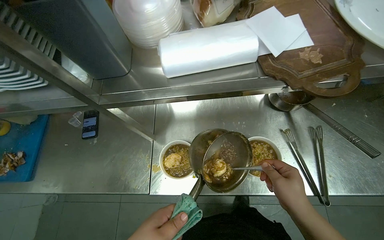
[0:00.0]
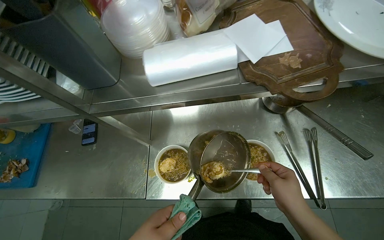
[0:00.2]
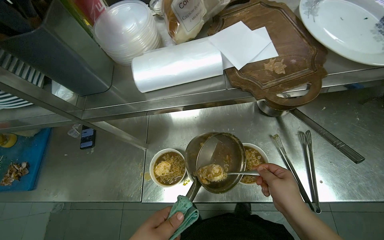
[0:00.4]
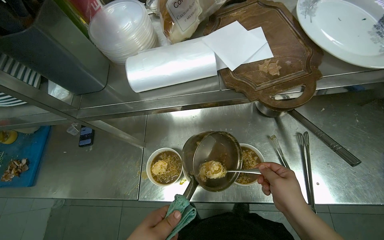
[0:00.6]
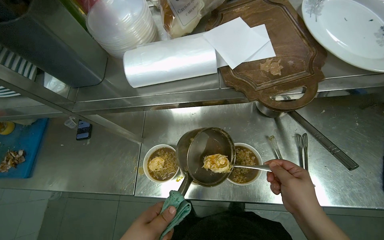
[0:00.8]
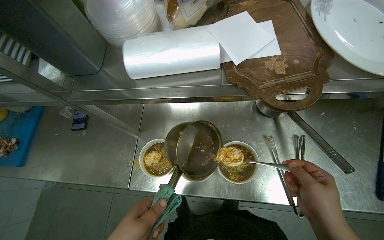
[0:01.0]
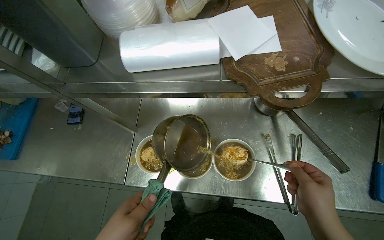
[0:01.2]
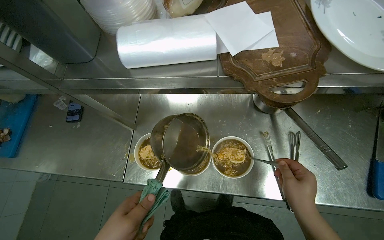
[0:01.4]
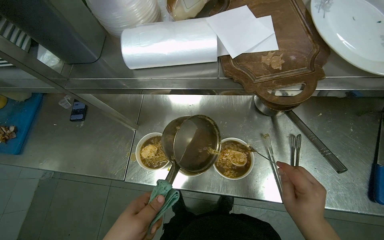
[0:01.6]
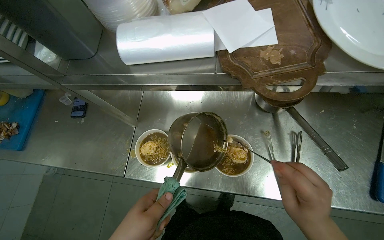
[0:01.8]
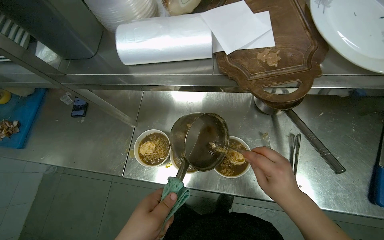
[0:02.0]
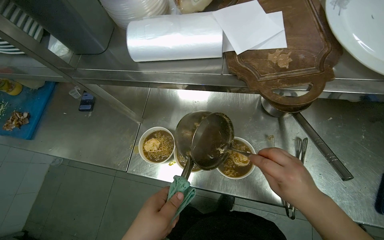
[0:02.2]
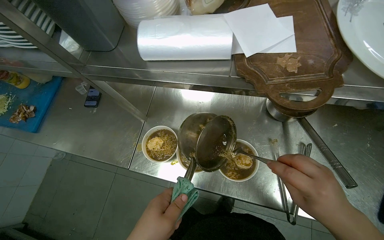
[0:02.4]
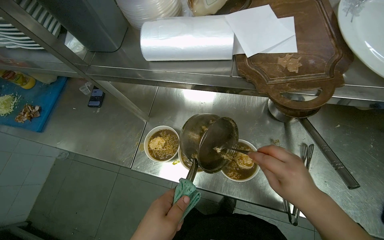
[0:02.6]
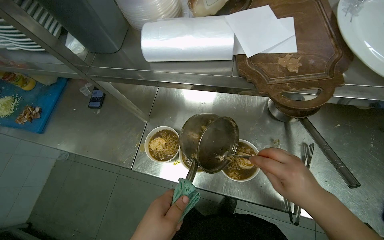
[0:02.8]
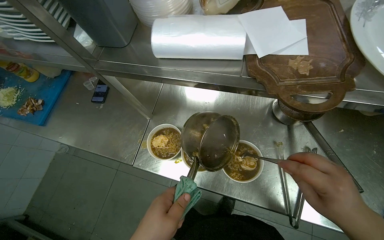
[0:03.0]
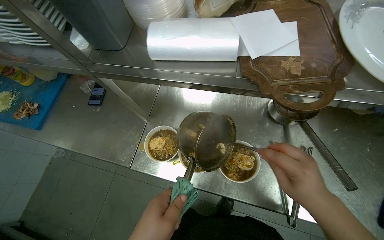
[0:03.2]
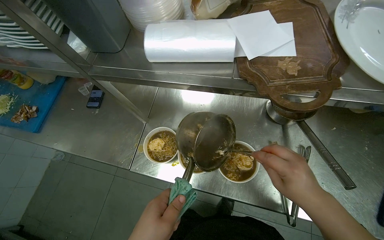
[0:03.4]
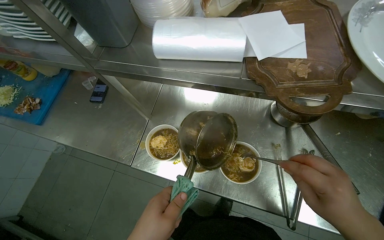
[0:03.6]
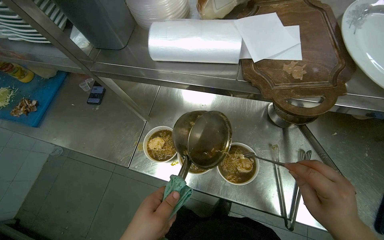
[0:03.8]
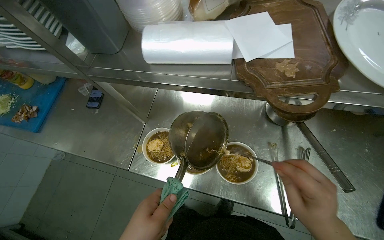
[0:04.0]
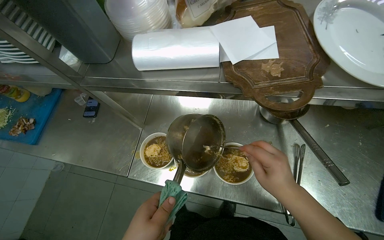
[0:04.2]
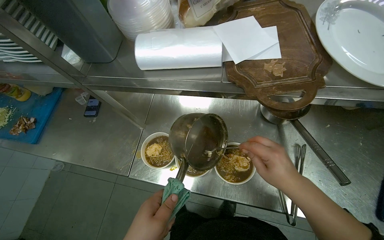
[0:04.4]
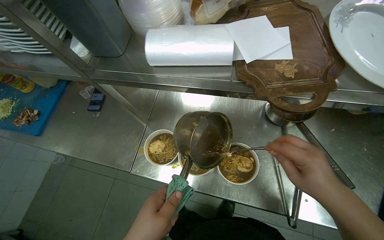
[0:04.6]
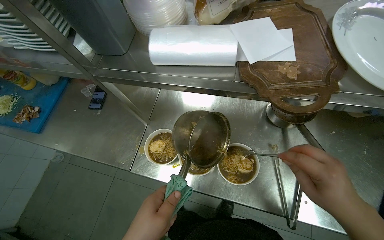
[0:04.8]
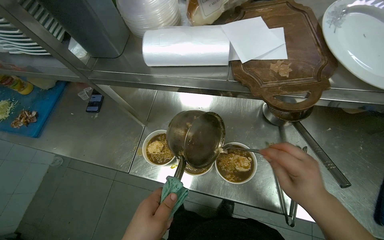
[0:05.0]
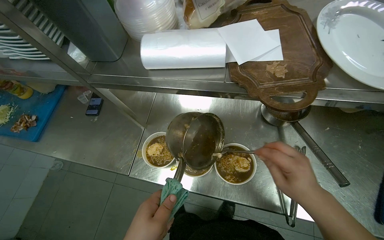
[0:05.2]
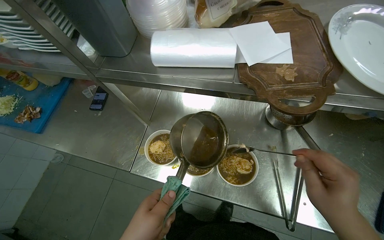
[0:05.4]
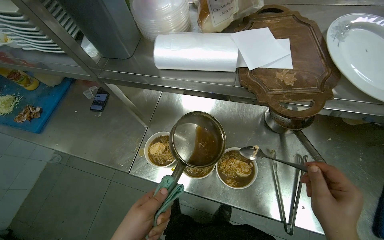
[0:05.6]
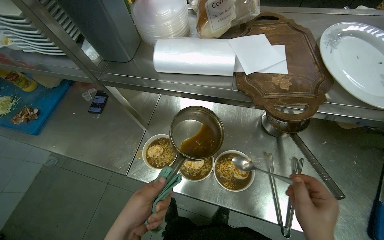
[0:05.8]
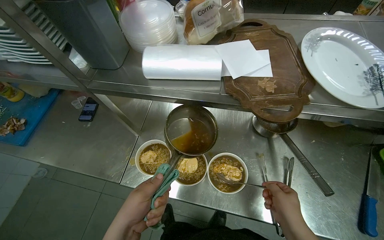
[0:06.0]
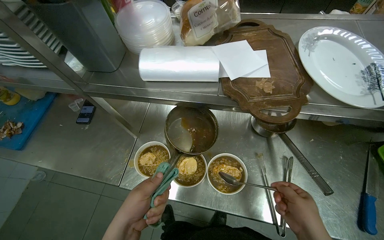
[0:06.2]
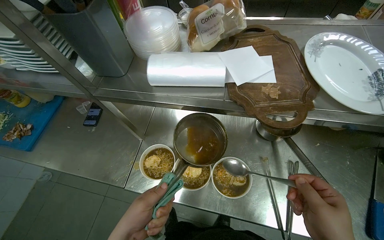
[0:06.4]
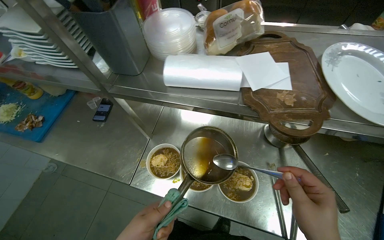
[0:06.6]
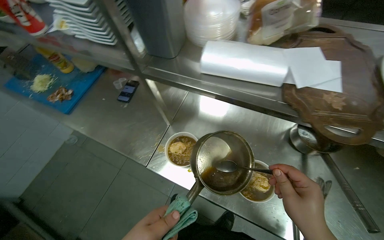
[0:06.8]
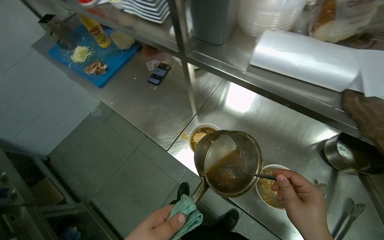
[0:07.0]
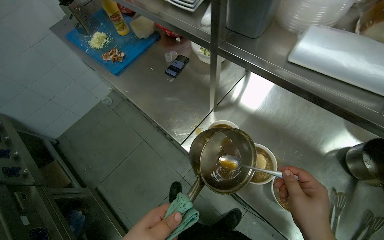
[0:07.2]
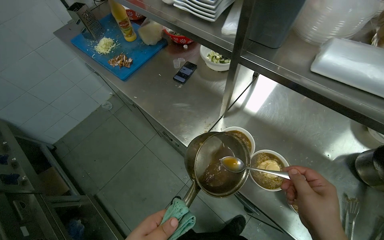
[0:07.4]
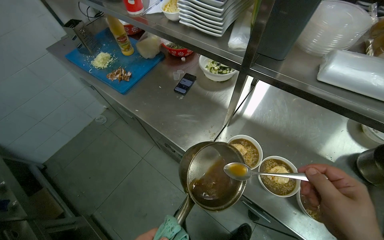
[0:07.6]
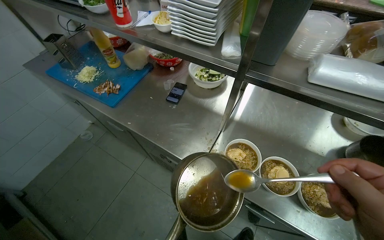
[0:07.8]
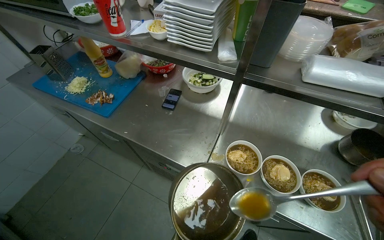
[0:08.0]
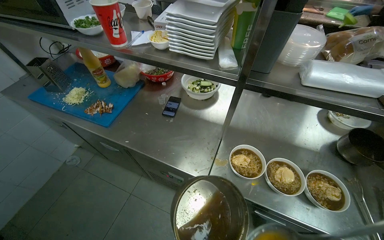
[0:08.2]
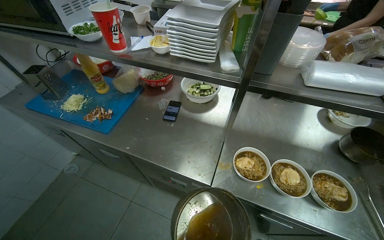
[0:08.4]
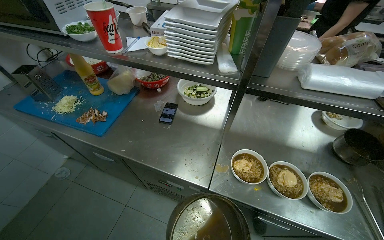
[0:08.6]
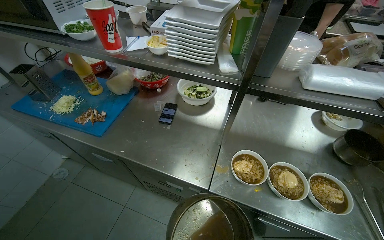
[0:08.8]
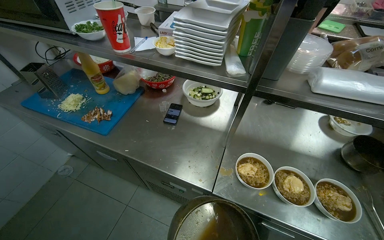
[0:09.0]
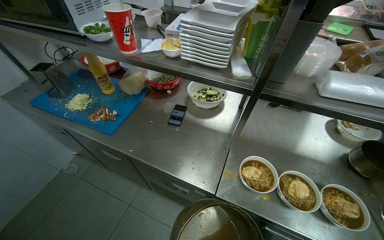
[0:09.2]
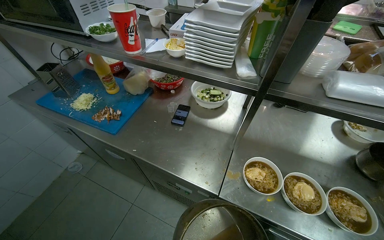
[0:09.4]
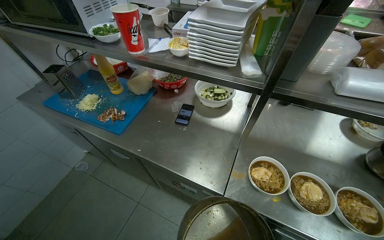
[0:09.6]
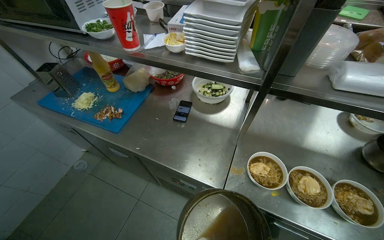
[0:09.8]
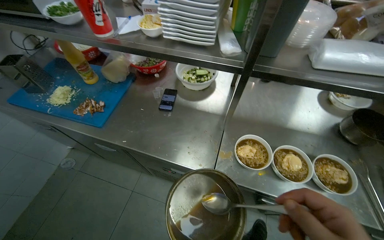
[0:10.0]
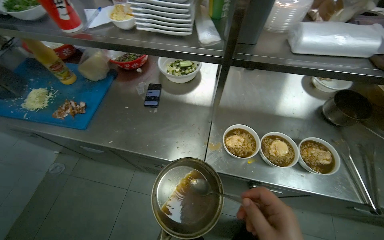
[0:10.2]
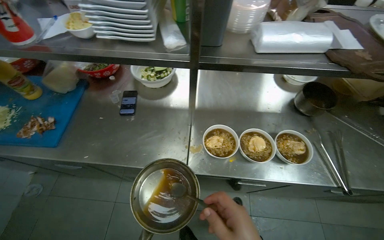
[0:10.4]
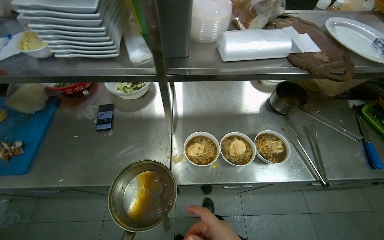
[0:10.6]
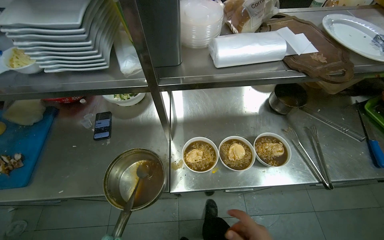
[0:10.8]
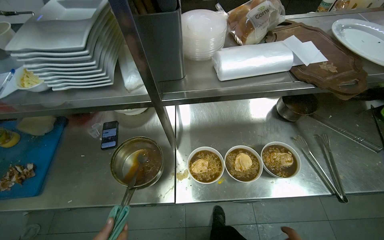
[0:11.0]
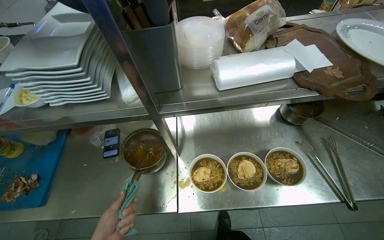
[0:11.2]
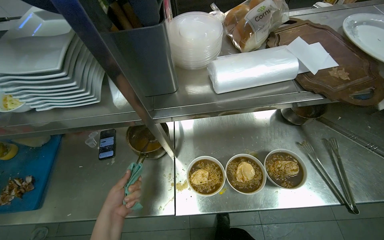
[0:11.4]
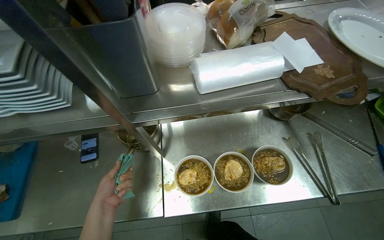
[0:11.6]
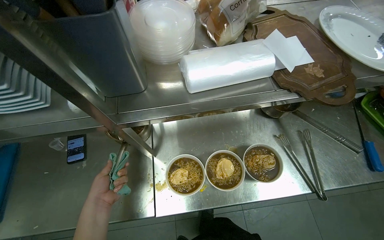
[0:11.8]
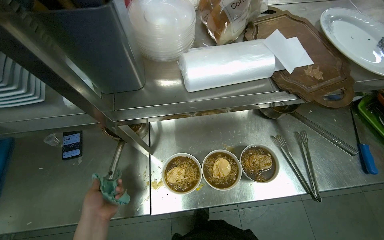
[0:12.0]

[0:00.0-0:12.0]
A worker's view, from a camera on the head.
Job: preparing food.
The whole recording: Adding toppings to noodle bowls. The worker adds various toppings including sauce, chopped meat, and green onions to the prepared noodle bowls.
3.0 to 4.4 s: The right hand moves left and right over approximately 10 cm, changing direction 2 times.
7.6 to 9.0 s: The head turns to the right by roughly 15 degrees.

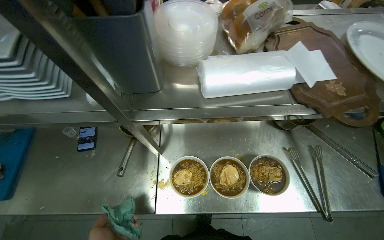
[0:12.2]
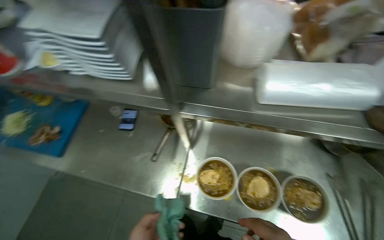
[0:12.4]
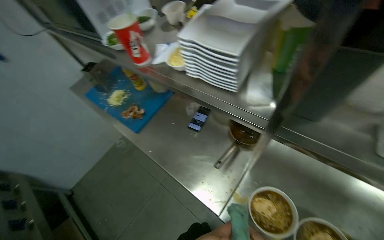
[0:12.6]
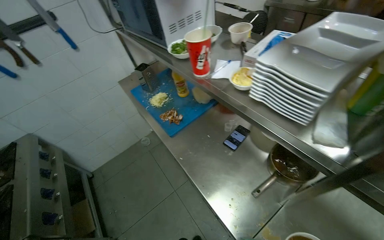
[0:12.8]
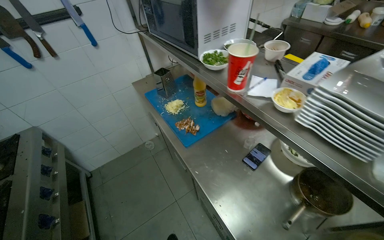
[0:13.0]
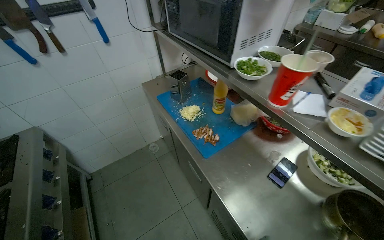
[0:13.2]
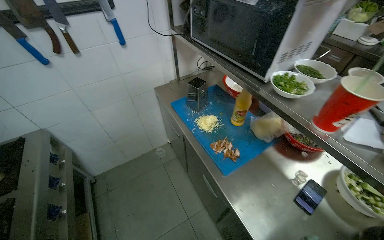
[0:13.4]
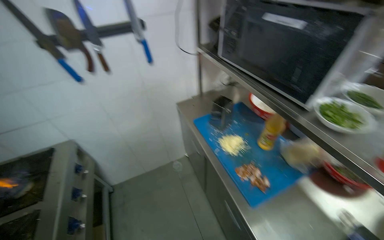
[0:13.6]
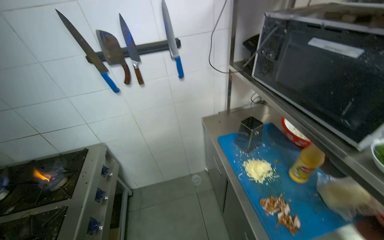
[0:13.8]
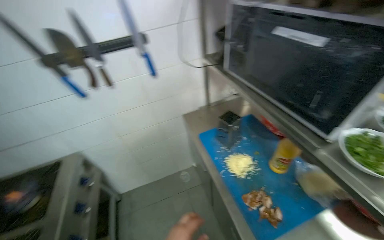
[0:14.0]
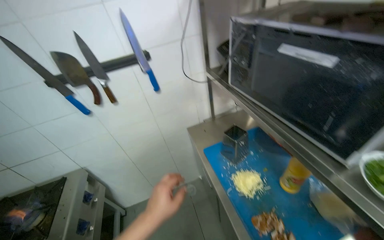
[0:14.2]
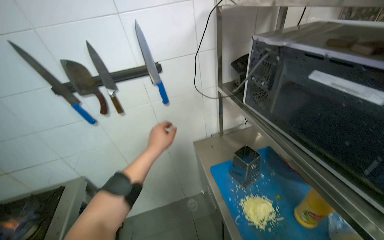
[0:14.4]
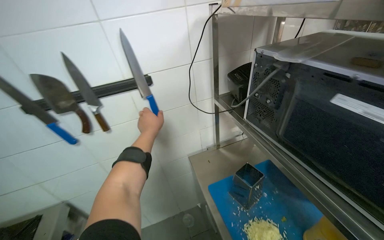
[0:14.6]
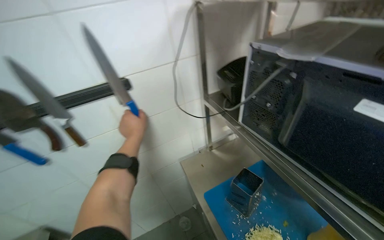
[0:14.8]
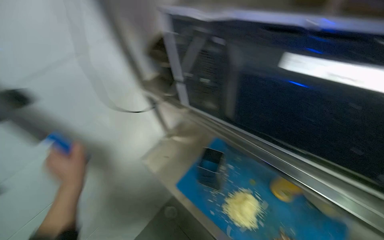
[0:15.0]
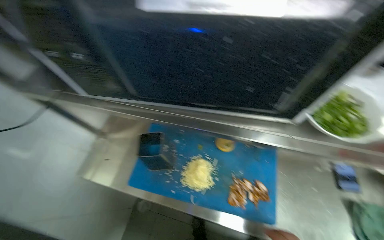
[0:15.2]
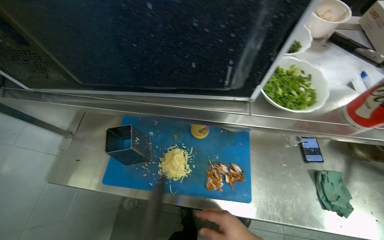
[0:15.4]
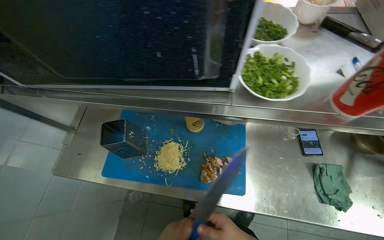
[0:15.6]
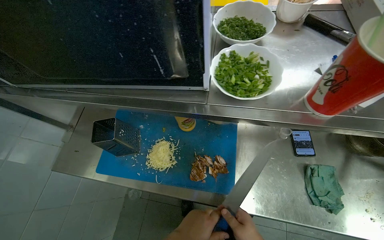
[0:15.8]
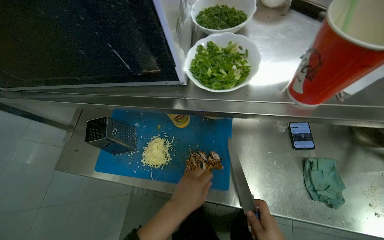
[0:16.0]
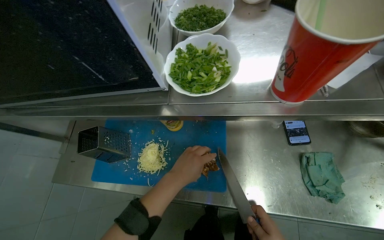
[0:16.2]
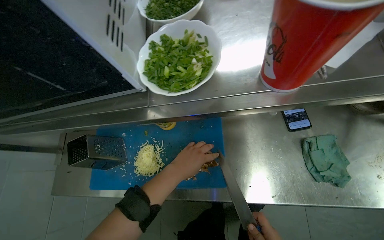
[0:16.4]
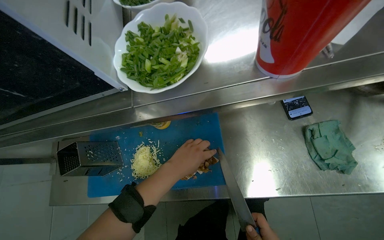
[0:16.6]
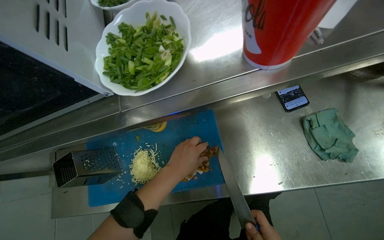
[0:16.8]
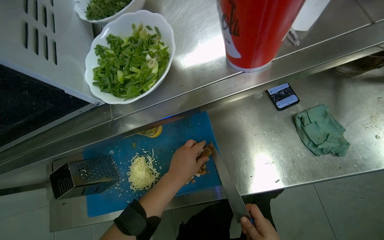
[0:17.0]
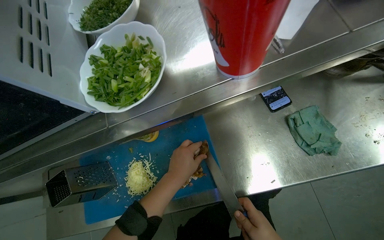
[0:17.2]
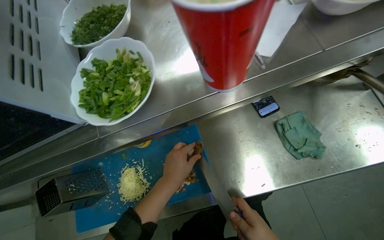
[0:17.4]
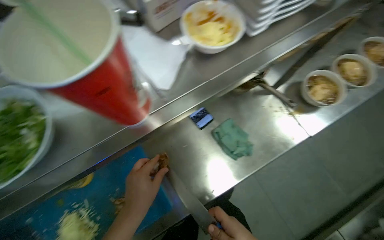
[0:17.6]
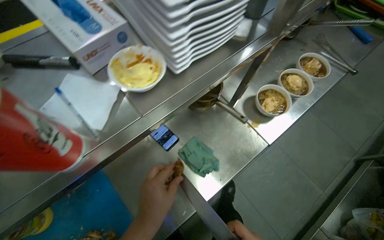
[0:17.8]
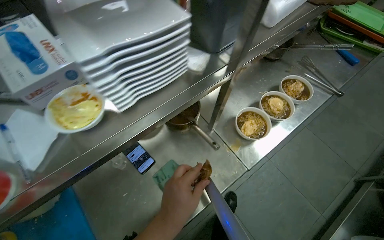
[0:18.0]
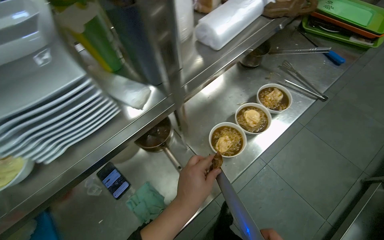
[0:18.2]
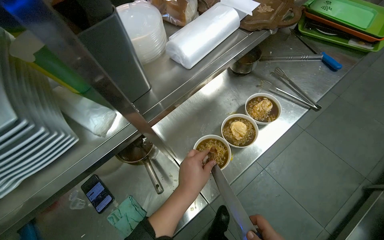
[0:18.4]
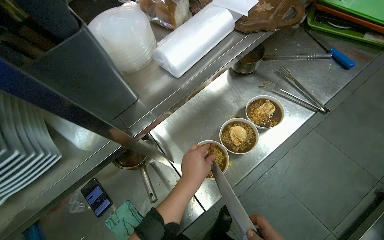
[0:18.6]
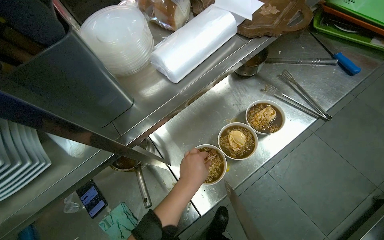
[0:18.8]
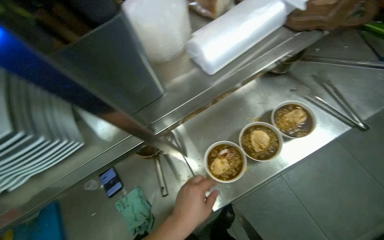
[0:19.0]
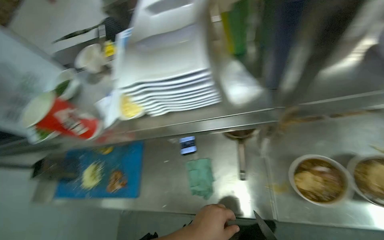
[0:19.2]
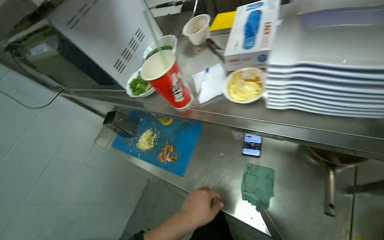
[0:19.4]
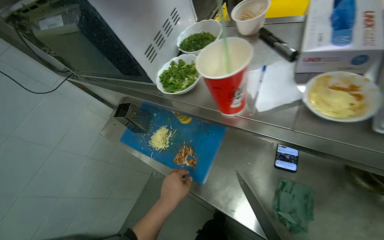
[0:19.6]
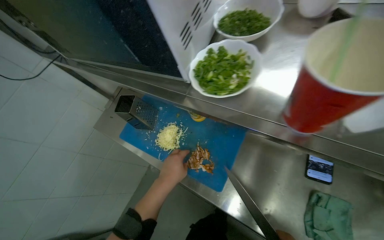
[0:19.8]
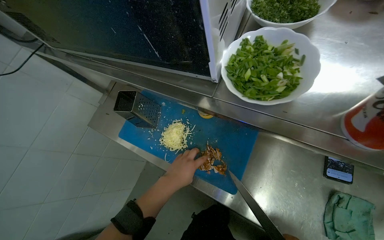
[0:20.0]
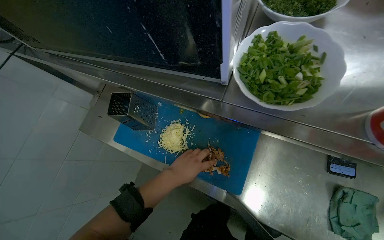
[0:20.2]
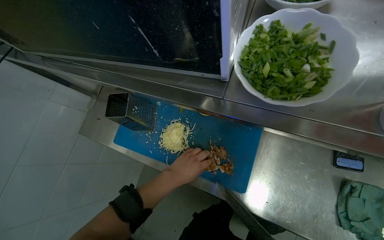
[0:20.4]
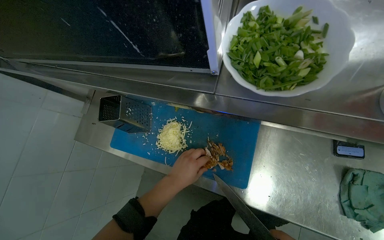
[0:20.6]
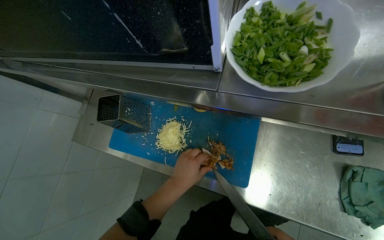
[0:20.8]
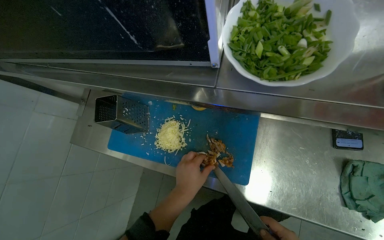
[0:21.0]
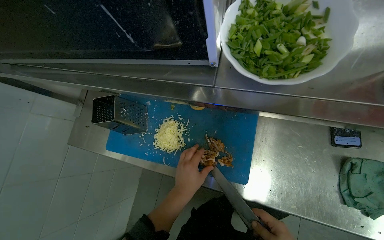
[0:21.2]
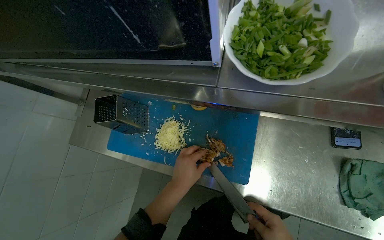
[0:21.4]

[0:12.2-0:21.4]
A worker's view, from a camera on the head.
Job: preparing food.
The whole recording: Adding toppings to noodle bowls. The worker adds various toppings including sauce, chopped meat, and green onions to the prepared noodle bowls.
12.2 to 13.8 s: The camera is carried some 80 cm. The wearer's head swings roughly 80 degrees to the left. The view tips upward by some 15 degrees.
13.8 to 15.2 s: The camera is carried roughly 40 cm. The head rotates about 60 degrees to the right. The view tilts some 10 degrees downward.
15.2 to 16.8 s: The scene turns roughly 30 degrees counterclockwise in the picture.
16.8 to 18.4 s: The wearer moves approximately 60 cm. The wearer's head swings roughly 30 degrees to the right. The camera pitches upward, by roughly 15 degrees.
18.4 to 19.8 s: The camera travels about 60 cm. The head turns to the left by approximately 65 degrees. The view tilts roughly 20 degrees downward.
